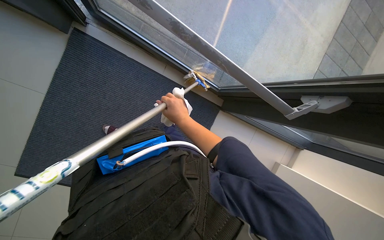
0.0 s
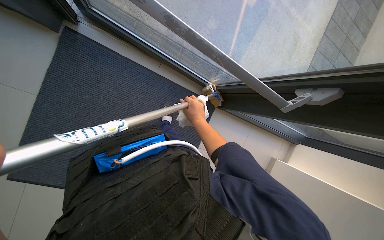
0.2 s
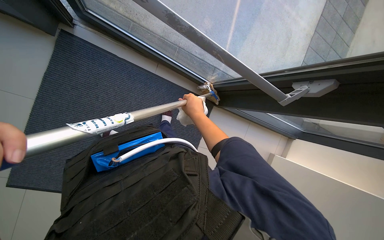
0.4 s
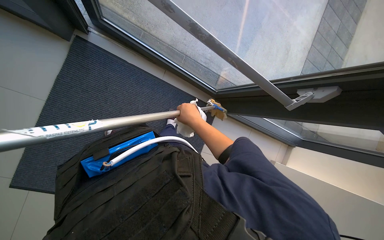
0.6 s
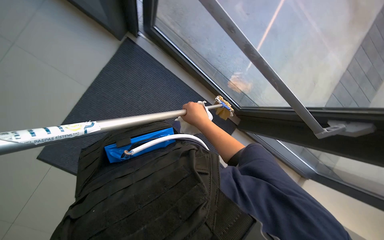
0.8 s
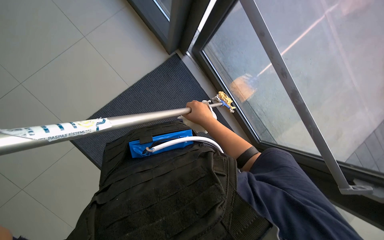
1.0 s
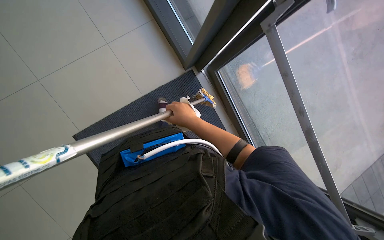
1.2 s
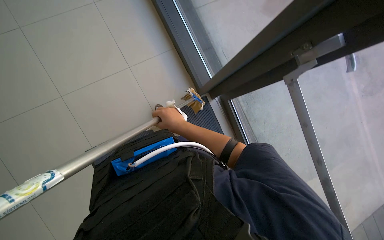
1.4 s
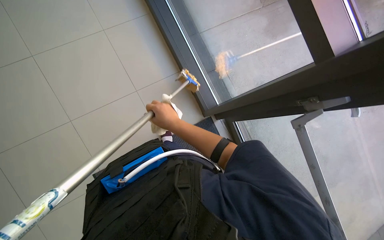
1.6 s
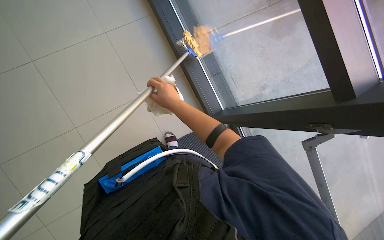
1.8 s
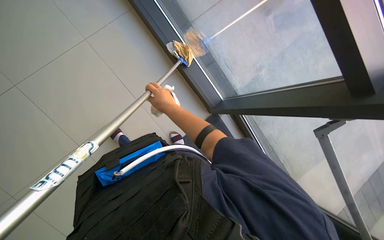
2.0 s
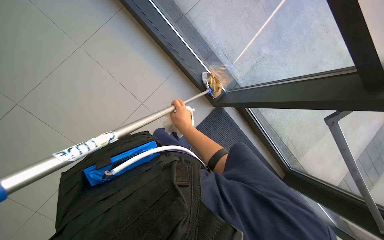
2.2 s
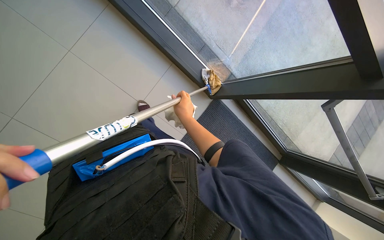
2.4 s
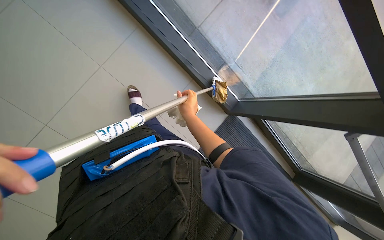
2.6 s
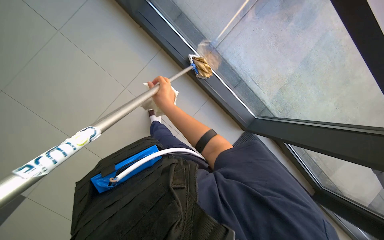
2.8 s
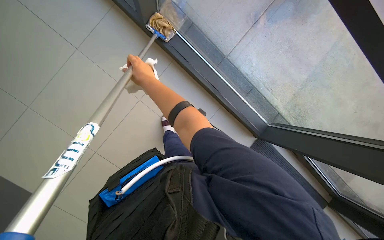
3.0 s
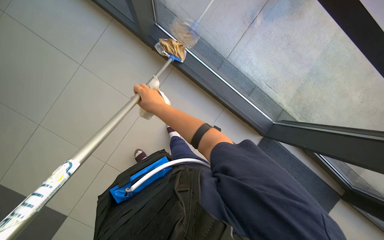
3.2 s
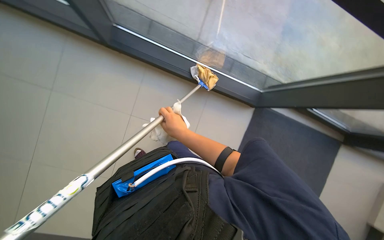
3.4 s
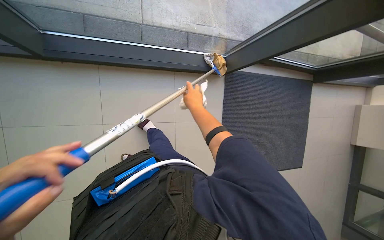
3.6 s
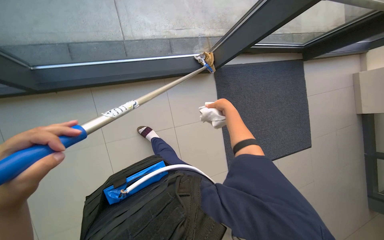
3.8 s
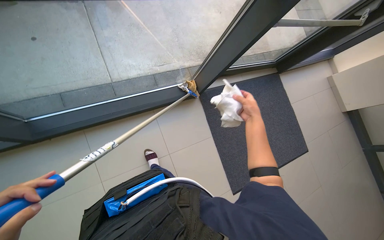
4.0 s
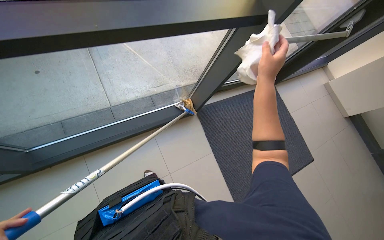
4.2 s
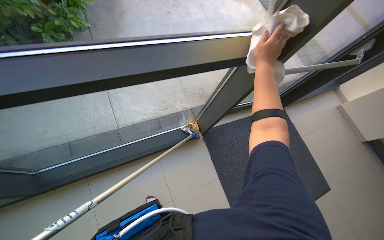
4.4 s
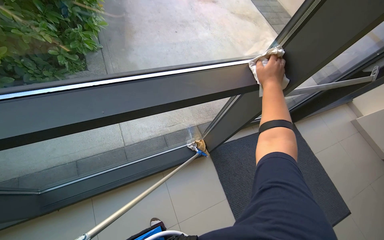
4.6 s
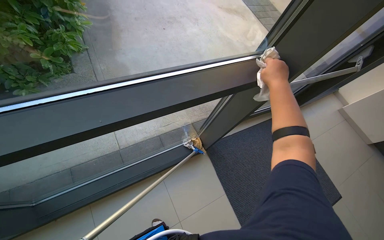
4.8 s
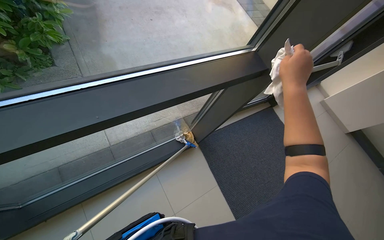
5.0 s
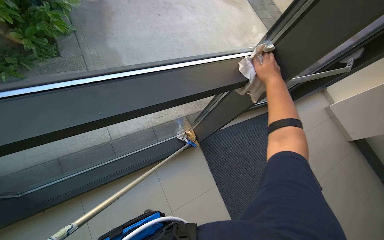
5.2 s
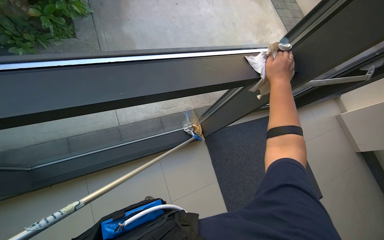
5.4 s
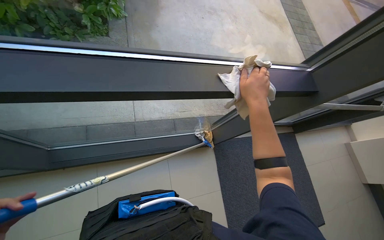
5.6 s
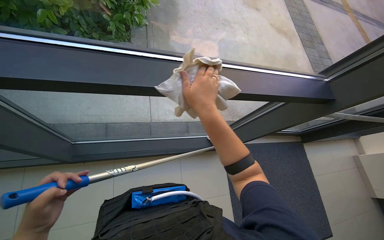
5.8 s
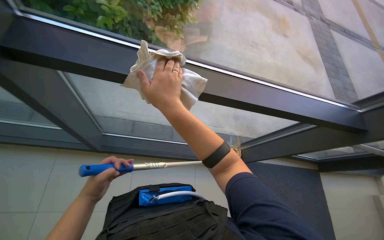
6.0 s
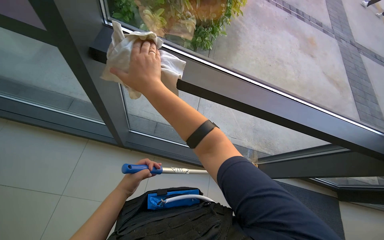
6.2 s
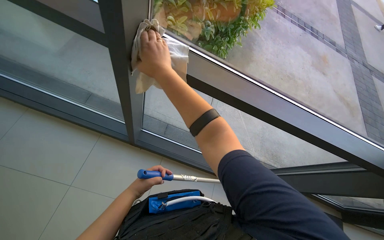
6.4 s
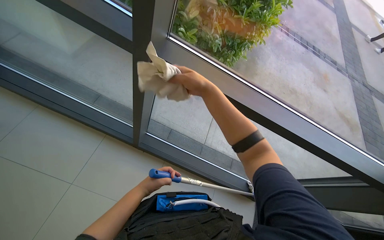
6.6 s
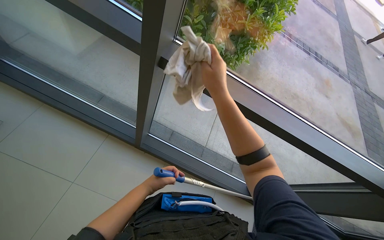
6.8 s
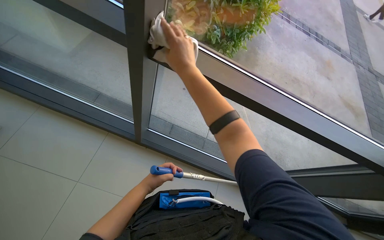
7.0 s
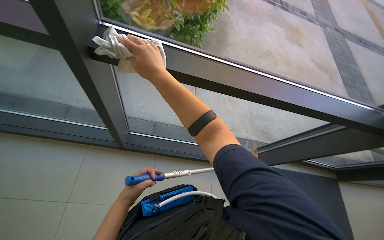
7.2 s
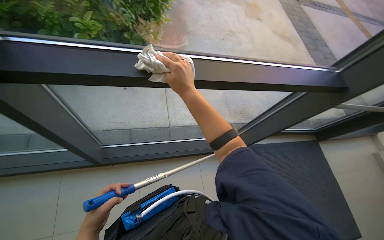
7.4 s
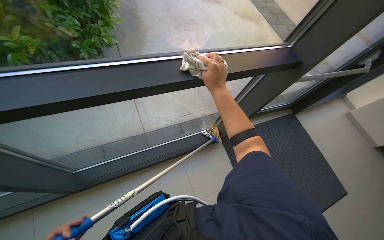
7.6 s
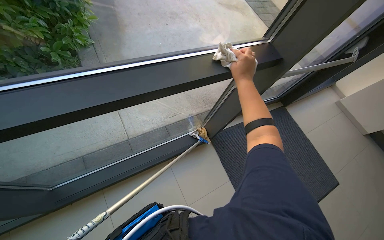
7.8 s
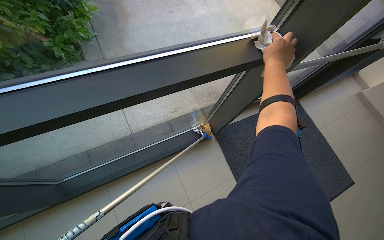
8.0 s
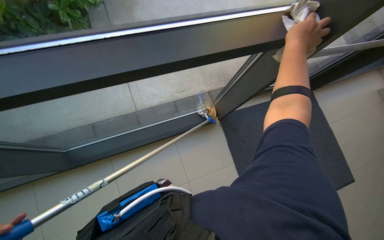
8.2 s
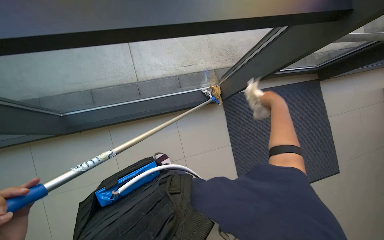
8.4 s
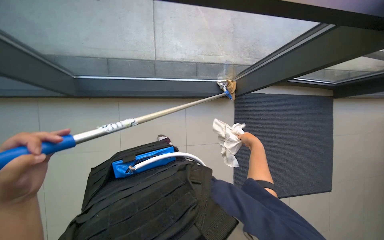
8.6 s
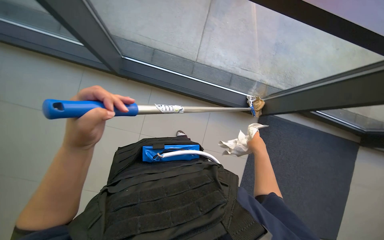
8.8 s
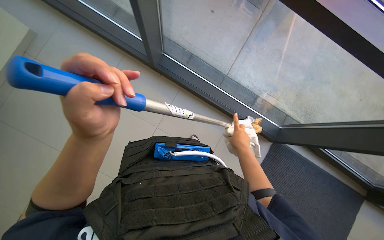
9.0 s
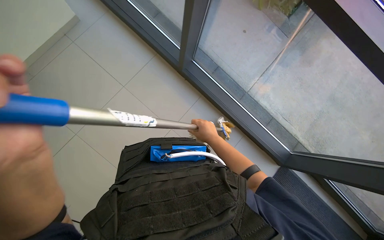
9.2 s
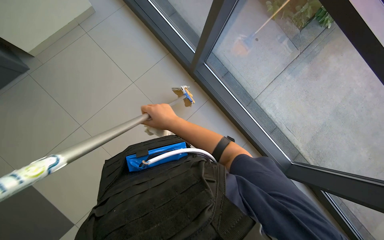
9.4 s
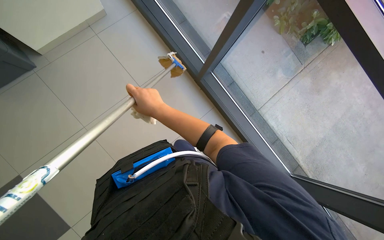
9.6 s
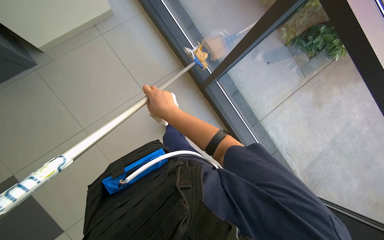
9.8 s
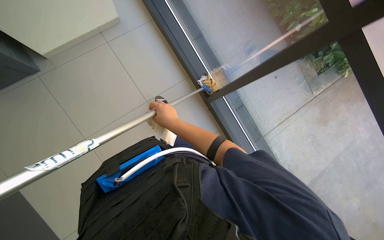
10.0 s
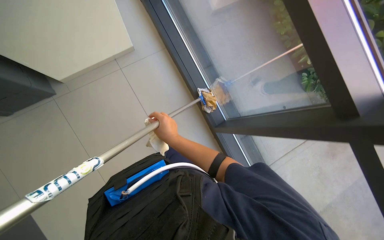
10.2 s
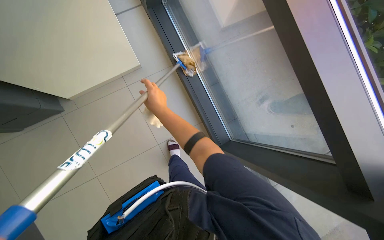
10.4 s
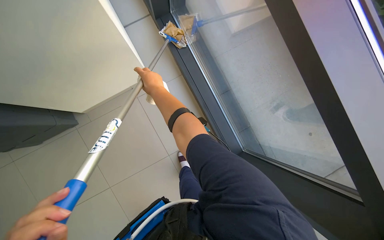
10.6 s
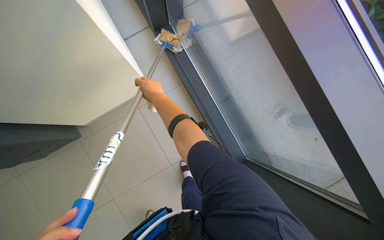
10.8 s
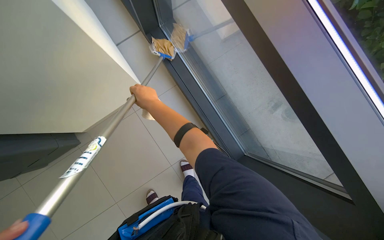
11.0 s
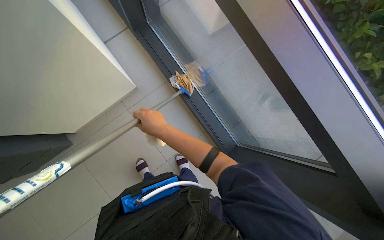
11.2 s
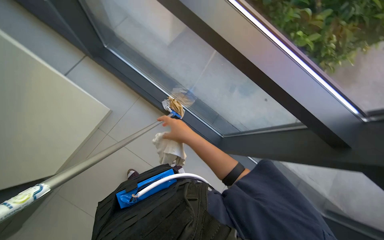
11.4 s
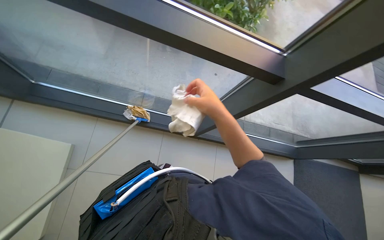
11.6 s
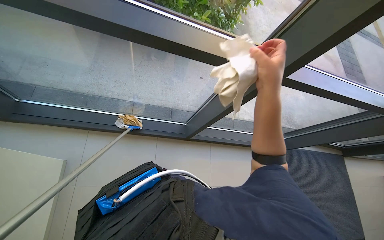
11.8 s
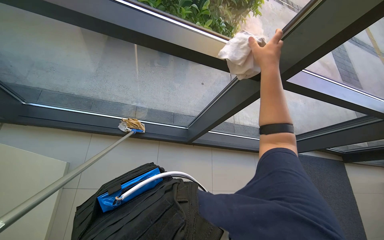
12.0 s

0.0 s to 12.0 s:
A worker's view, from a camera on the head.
Job: cleaning windows.
The whole recording: Cleaning windows and frames. The worker cleans the window glass with a mop and wipes the frames with a cloth.
0.0 to 1.6 s: The camera pitches upward, by approximately 30 degrees. The scene turns some 45 degrees clockwise in the picture.
3.0 to 4.4 s: The camera pitches upward, by approximately 15 degrees. The scene turns roughly 70 degrees counterclockwise in the picture.
7.6 to 9.0 s: The head rotates about 55 degrees to the left. The wearer looks approximately 20 degrees further downward.

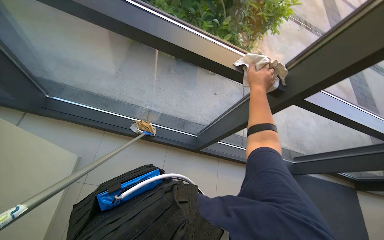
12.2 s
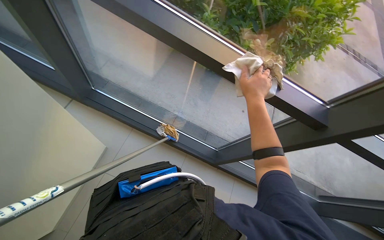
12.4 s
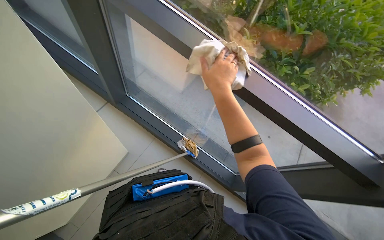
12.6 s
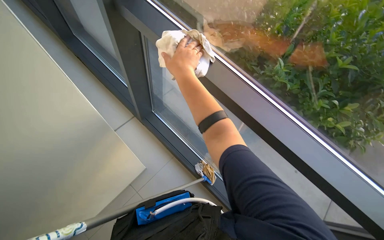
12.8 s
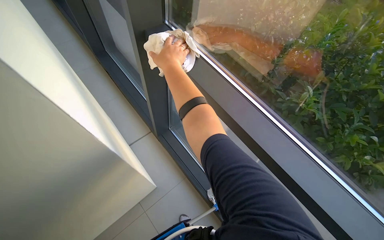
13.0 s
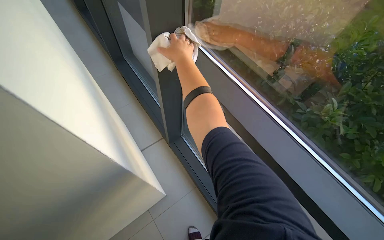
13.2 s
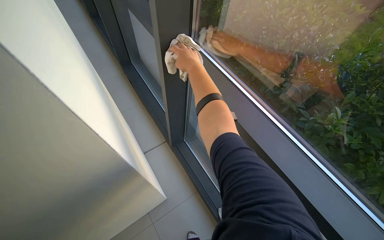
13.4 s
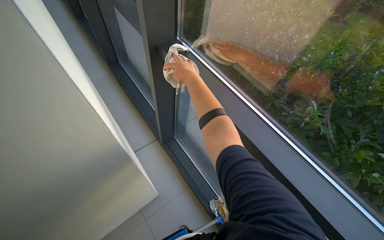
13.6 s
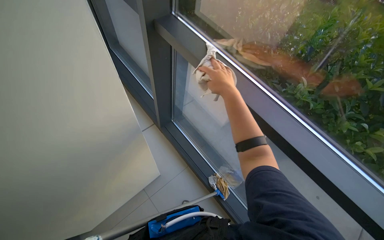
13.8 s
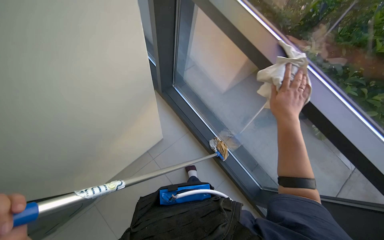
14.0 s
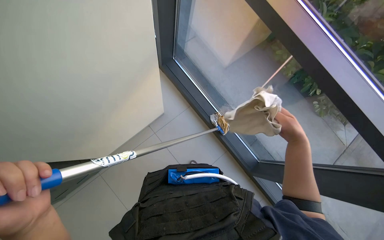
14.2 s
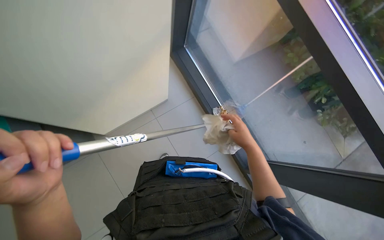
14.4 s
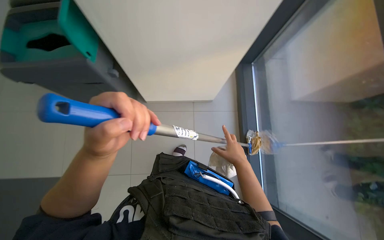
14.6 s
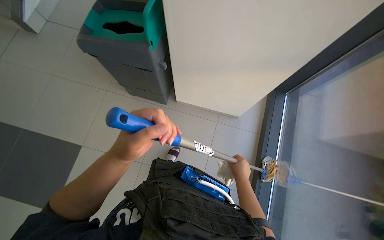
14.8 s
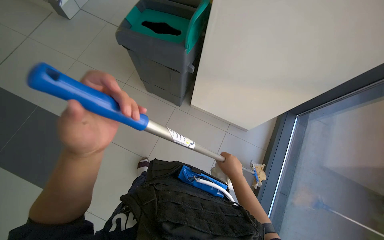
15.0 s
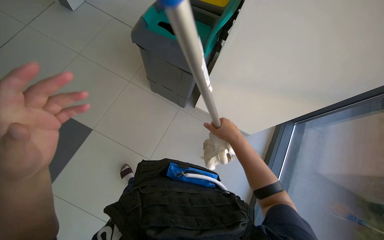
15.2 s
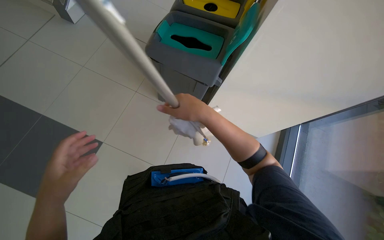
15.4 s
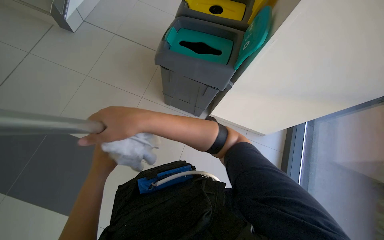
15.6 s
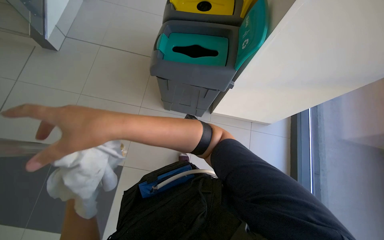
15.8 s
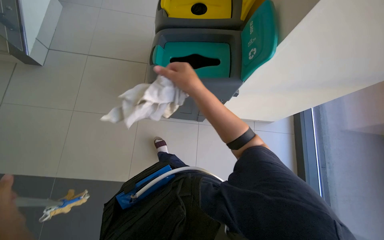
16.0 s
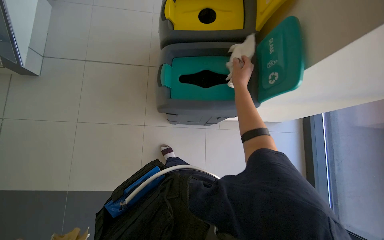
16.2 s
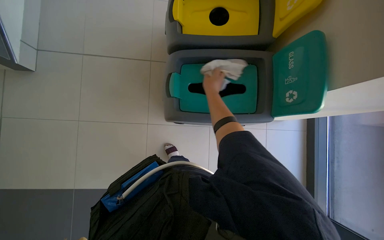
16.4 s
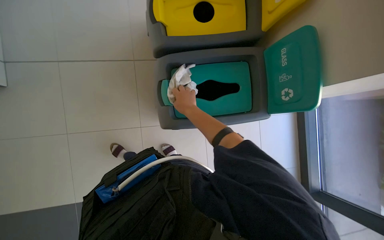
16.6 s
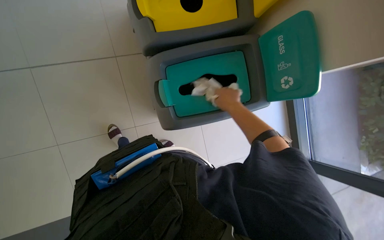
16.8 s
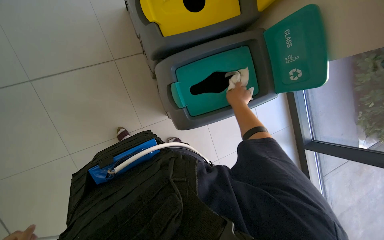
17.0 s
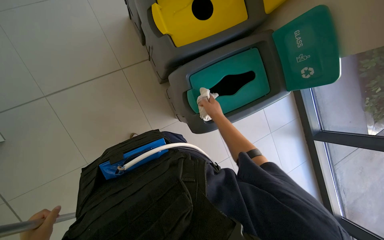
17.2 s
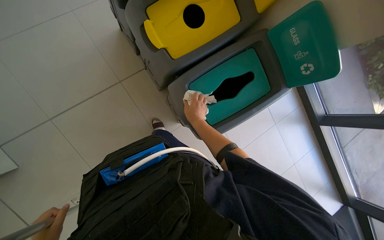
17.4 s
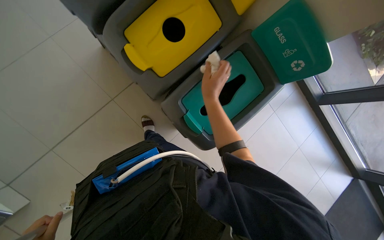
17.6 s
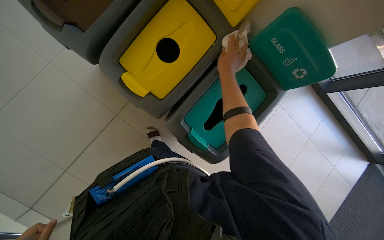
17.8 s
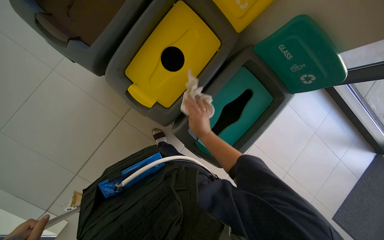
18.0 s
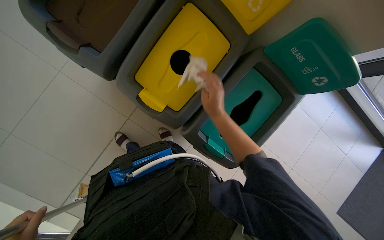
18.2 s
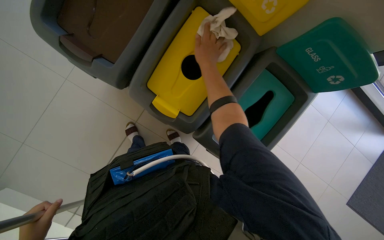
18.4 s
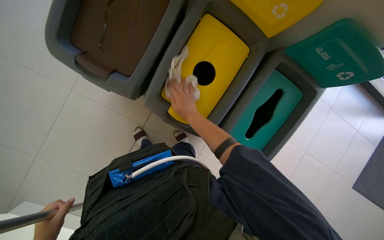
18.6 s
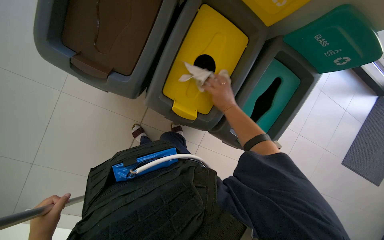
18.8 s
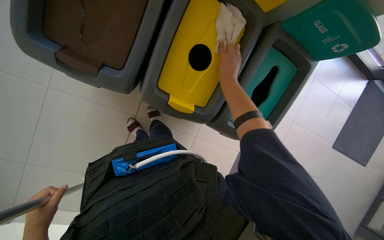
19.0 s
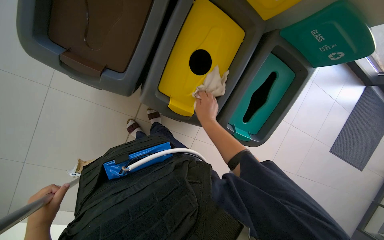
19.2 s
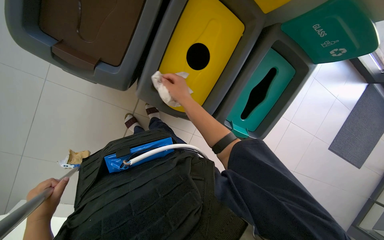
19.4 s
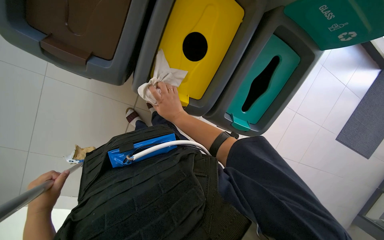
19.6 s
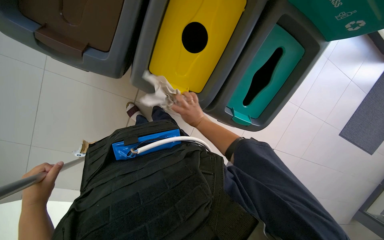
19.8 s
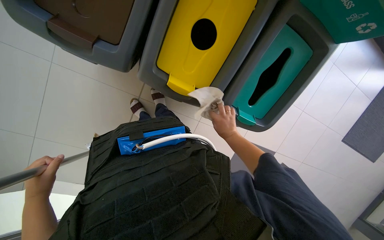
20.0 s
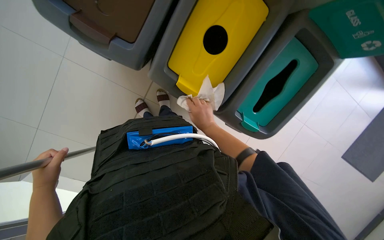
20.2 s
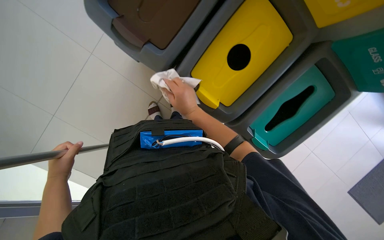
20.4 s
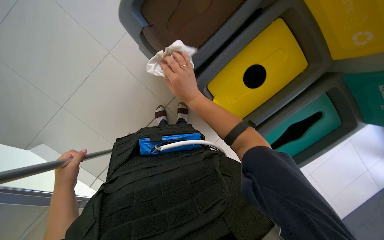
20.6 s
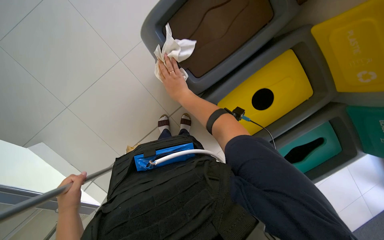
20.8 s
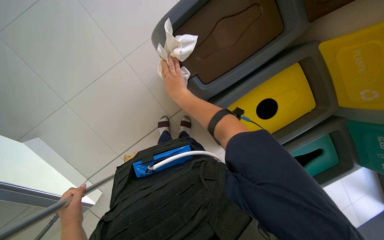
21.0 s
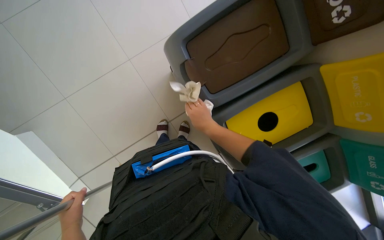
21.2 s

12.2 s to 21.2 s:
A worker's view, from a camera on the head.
Job: cleaning windows.
The whole recording: Cleaning windows and frames. The worker cleans the window glass with a mop and wipes the frames with a cloth.
12.2 to 13.8 s: The head rotates about 35 degrees to the left. The view tilts about 15 degrees upward.
16.6 to 18.2 s: The head travels approximately 50 cm. The wearer looks some 20 degrees further downward. The scene turns some 45 degrees counterclockwise in the picture.
18.2 to 19.8 s: The camera pitches downward, by some 15 degrees. The right hand goes up and down the picture, roughly 20 cm each way, reversing 3 times.
19.8 to 21.2 s: The view tilts approximately 15 degrees upward. The scene rotates clockwise by some 35 degrees. The left hand travels down the picture by some 20 cm, while the right hand moves left and right over approximately 20 cm, changing direction 2 times.
